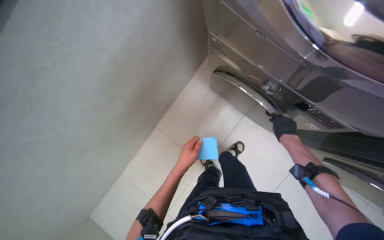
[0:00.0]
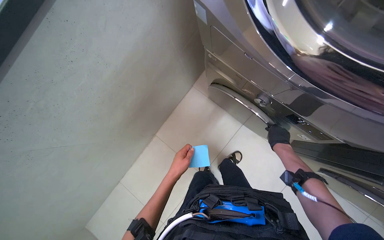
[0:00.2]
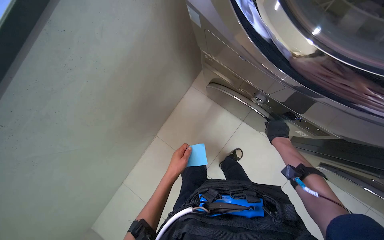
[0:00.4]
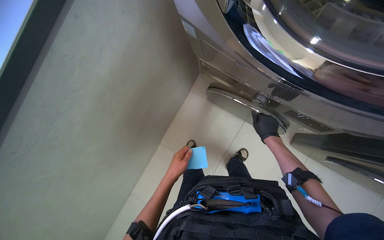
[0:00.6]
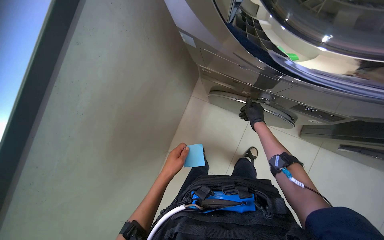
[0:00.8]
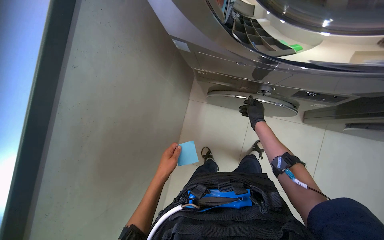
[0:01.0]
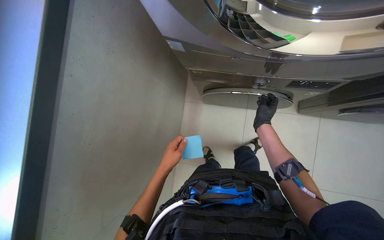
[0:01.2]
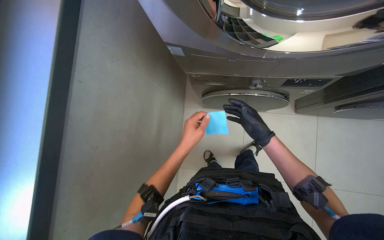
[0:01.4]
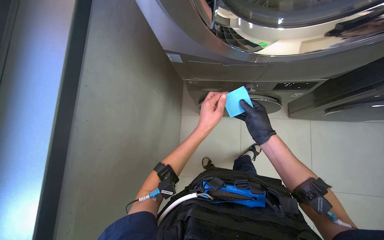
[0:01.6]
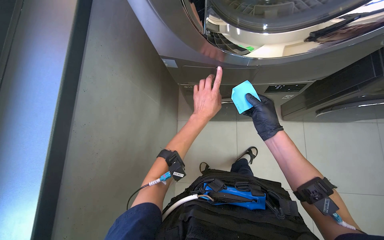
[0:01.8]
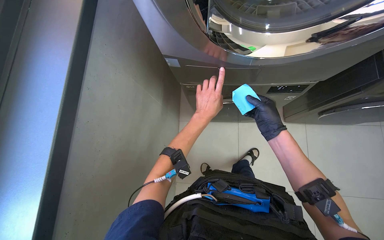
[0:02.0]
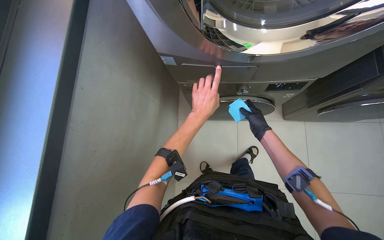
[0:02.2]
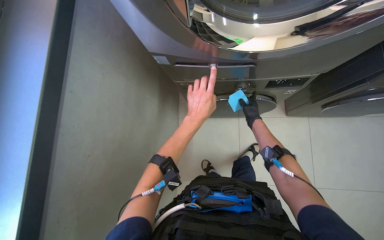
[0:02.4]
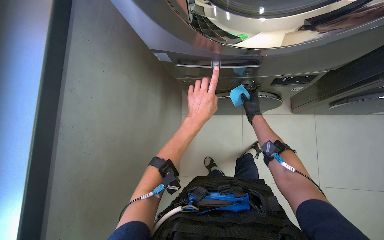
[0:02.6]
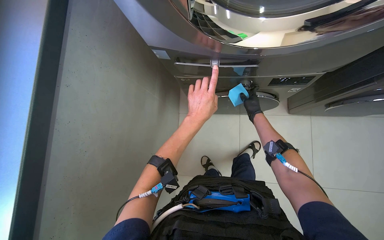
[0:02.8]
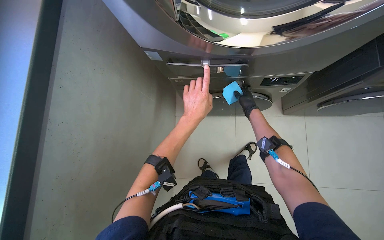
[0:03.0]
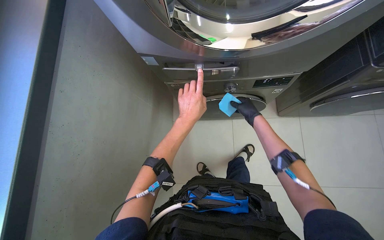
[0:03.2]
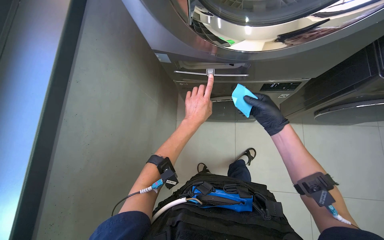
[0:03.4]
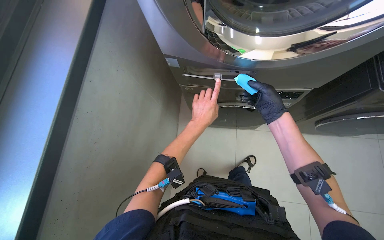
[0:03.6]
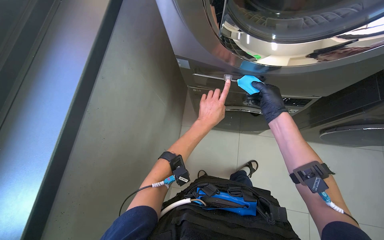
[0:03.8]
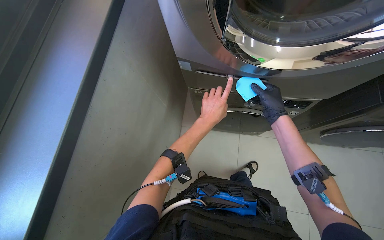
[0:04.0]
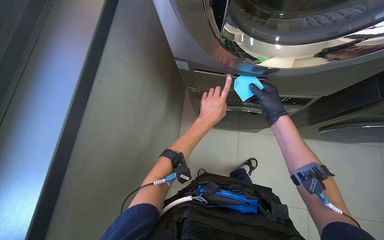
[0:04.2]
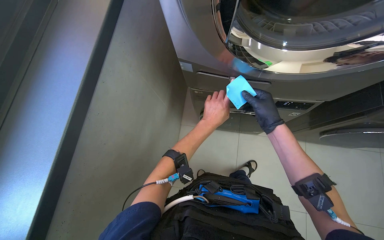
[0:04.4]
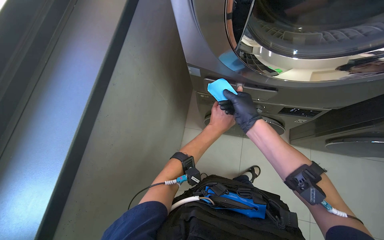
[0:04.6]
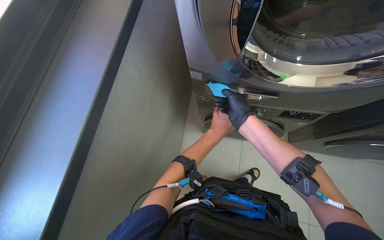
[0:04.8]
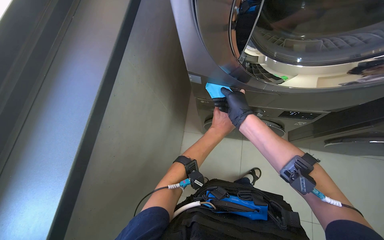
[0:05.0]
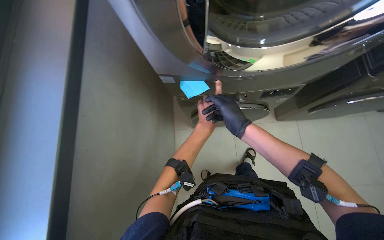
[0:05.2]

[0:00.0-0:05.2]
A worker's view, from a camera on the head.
Job: managing laundry.
The whole recording: Processing laundry. The worker prepares detergent, sorts clothes, loads them into washing machines, and operates the controls.
0:00.0 to 0:01.8: The camera pitches upward, by roughly 15 degrees. The scene rotates counterclockwise by roughly 35 degrees. The right hand heads nearer to the camera and to the left, covering roughly 30 cm. Meanwhile the left hand travels up the picture by roughly 30 cm.
0:01.8 to 0:03.4: The right hand reaches some 20 cm farther from the camera, then returns.
0:03.4 to 0:05.2: The right hand heads to the left, covering approximately 20 cm.

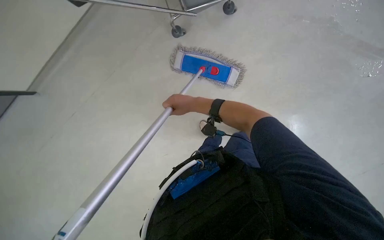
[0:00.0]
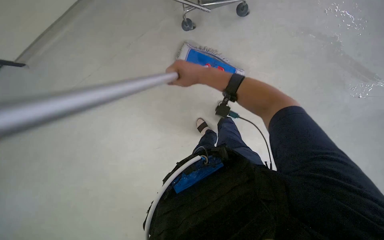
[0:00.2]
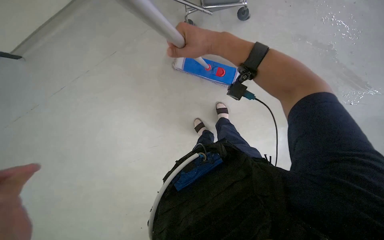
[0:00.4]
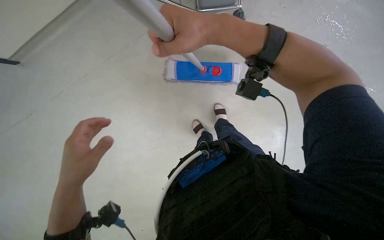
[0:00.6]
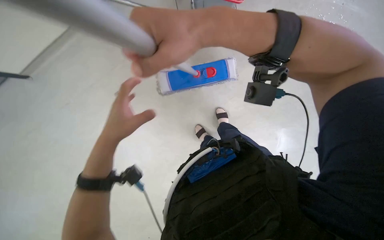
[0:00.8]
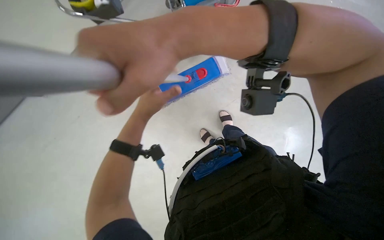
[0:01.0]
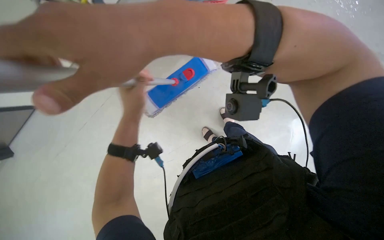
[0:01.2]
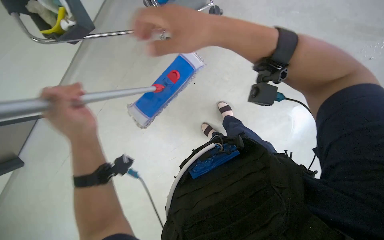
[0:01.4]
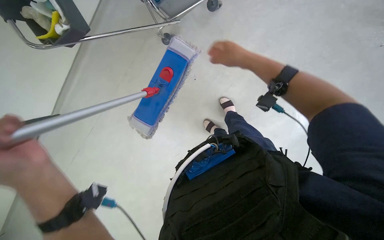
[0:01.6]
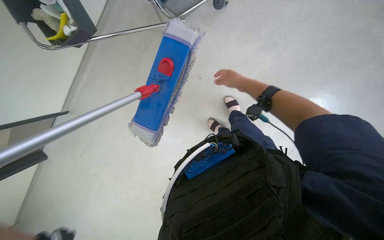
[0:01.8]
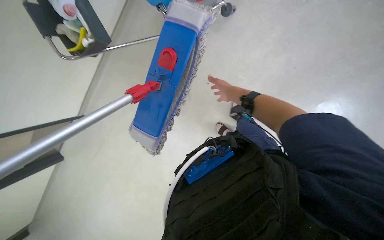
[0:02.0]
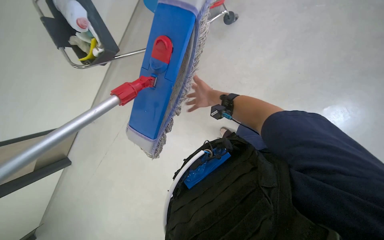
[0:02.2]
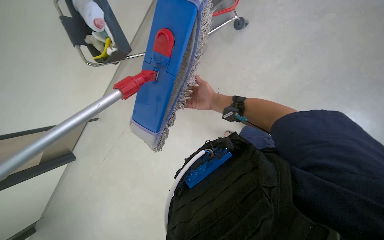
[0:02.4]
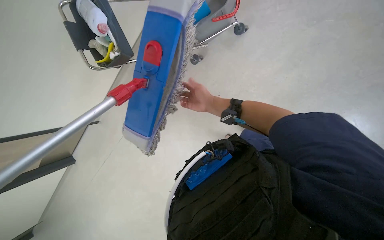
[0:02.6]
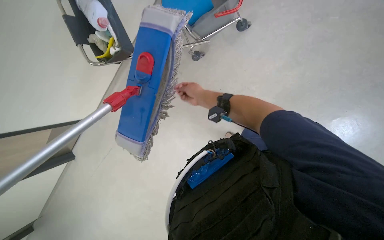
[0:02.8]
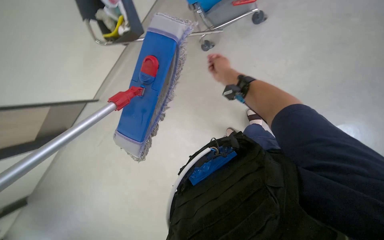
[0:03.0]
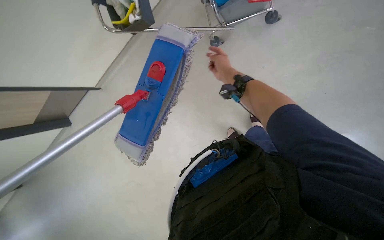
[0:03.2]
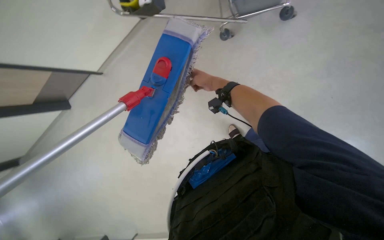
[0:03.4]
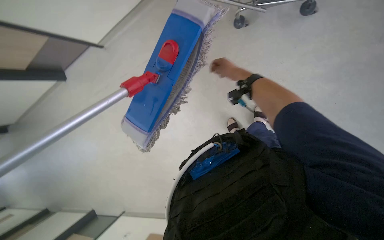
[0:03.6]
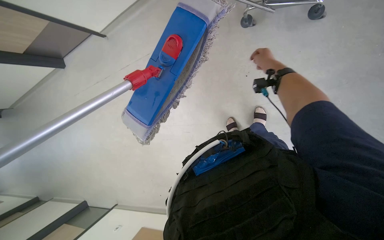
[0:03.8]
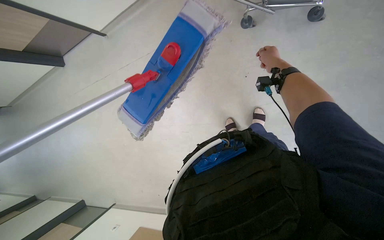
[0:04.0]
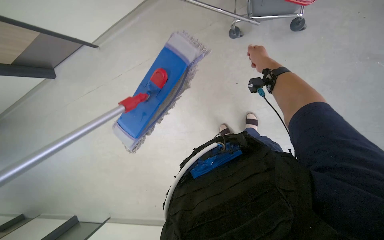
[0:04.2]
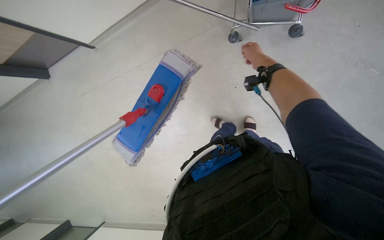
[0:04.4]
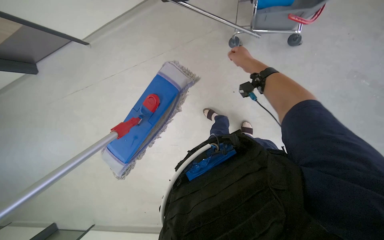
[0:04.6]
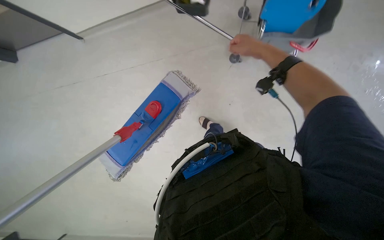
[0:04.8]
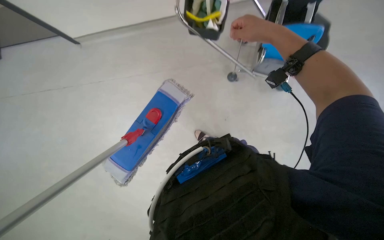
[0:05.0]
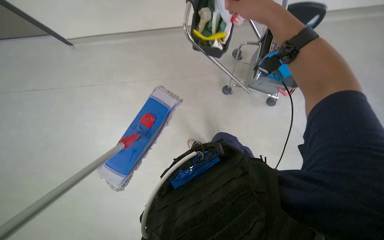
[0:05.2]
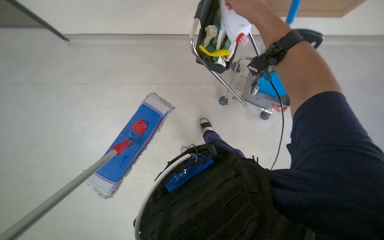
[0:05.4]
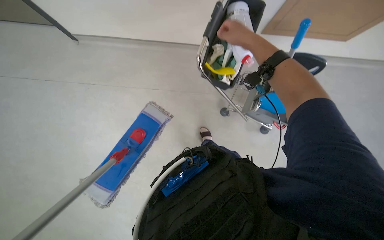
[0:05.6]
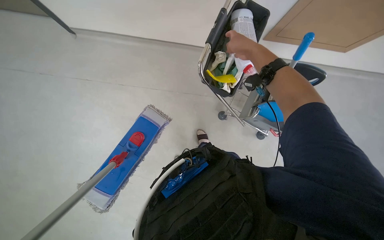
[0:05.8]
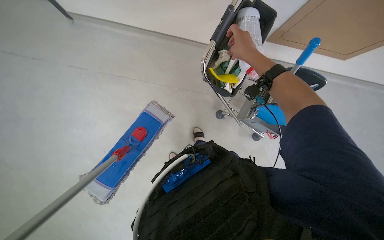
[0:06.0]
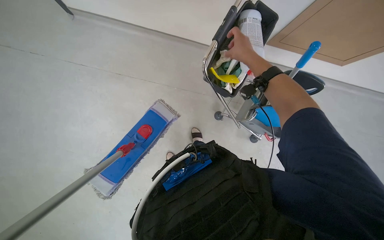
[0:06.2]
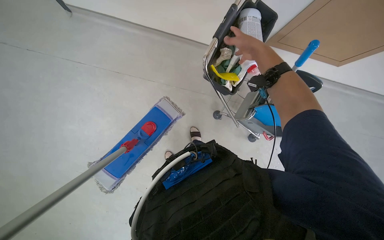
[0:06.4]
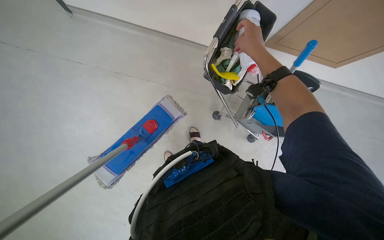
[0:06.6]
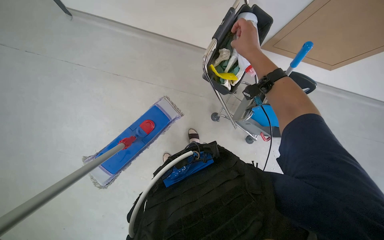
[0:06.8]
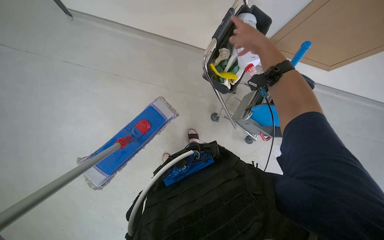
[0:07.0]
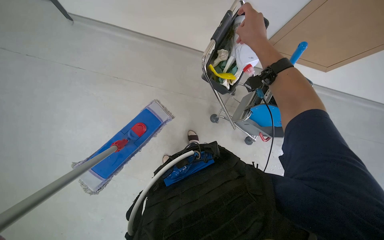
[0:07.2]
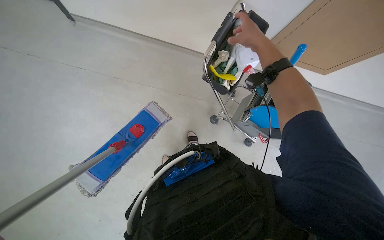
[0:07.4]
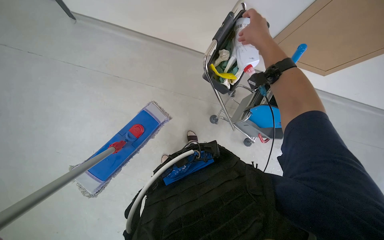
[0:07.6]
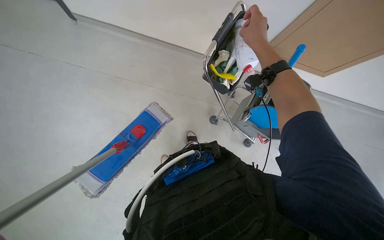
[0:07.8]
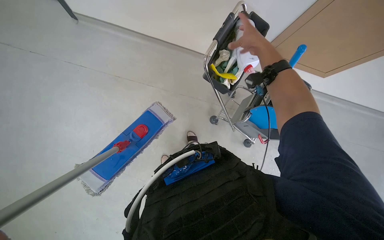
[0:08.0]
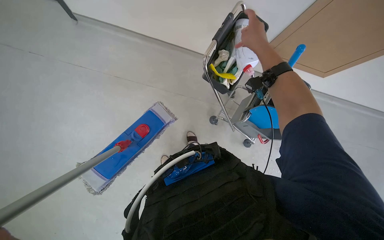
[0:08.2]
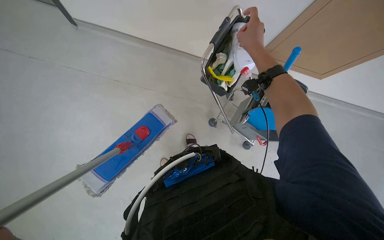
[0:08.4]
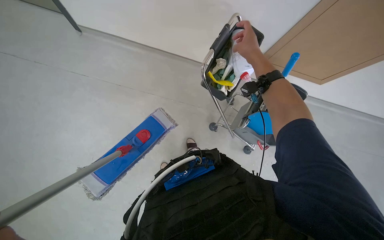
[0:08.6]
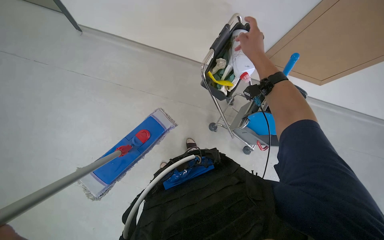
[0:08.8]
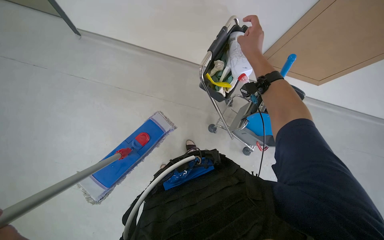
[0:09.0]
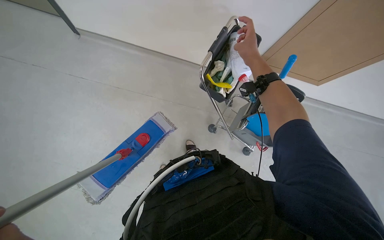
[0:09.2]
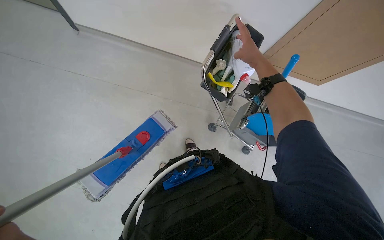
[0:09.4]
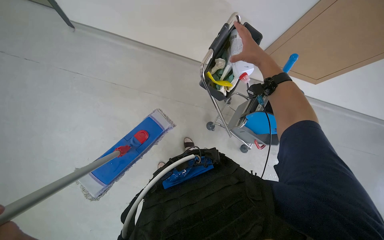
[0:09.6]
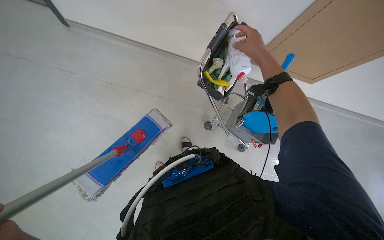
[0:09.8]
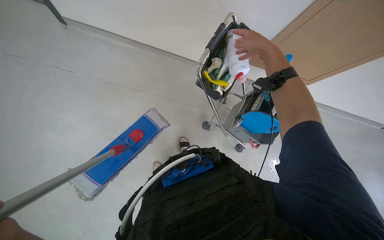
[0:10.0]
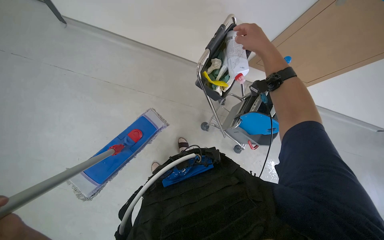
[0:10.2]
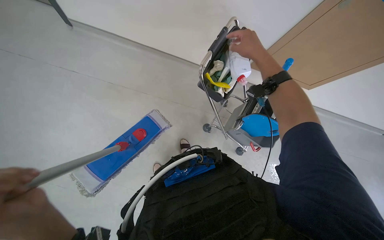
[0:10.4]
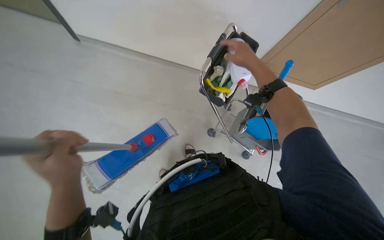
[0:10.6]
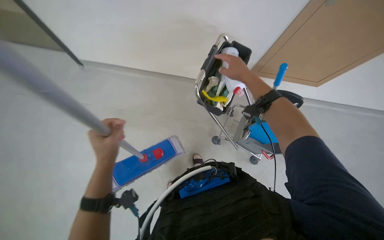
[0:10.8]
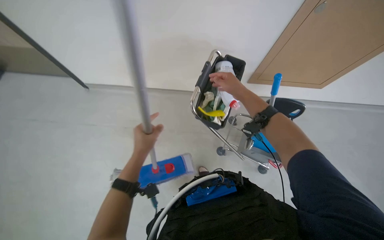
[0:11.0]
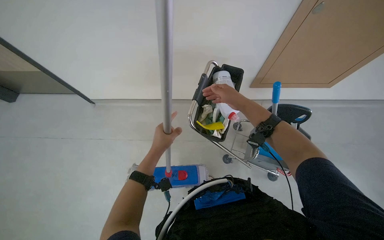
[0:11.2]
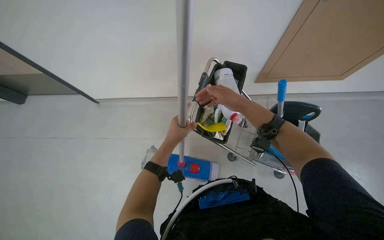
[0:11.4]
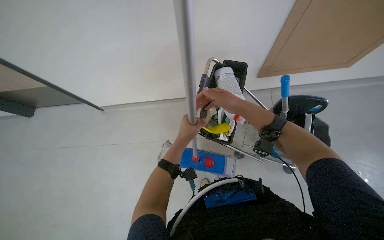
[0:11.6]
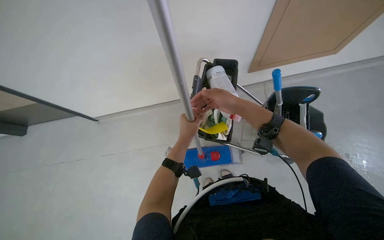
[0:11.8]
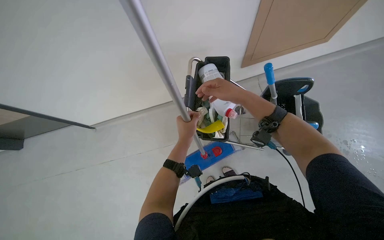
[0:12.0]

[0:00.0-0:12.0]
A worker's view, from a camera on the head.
Job: preparing cleaning supplies.
The whole recording: Preparing mop for cleaning. The worker removes a dirty mop head, attaches a clean one, and wrings it out in the bucket.
0:01.6 to 0:03.0: The head rotates some 15 degrees to the left.
0:03.0 to 0:04.4: The right hand goes about 15 cm up the picture and farther from the camera.
0:04.4 to 0:06.0: The camera is aimed approximately 20 degrees further to the right. The view tilts approximately 15 degrees upward. The right hand heads nearer to the camera, covering about 40 cm.
0:10.4 to 0:12.0: The wearer looks about 10 degrees further upward. Everything in view rotates approximately 30 degrees counterclockwise. The left hand goes roughly 40 cm up the picture, farther from the camera and to the right.

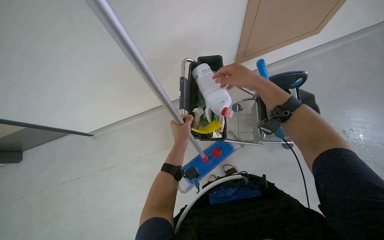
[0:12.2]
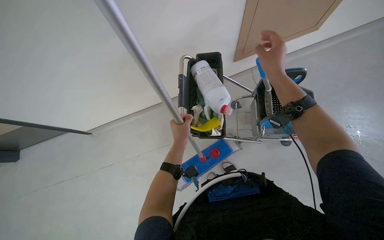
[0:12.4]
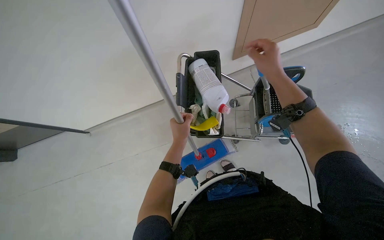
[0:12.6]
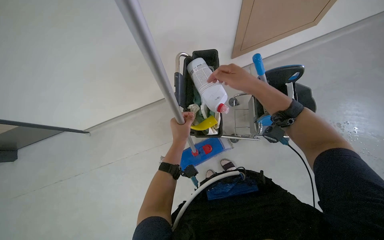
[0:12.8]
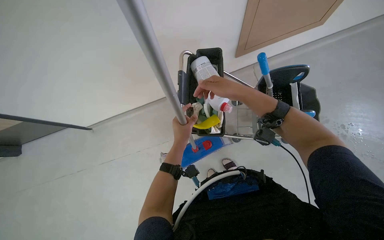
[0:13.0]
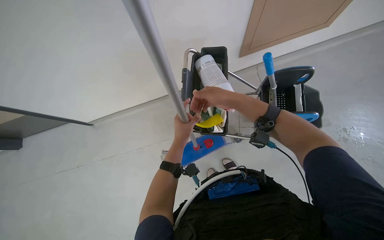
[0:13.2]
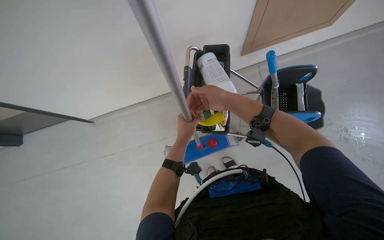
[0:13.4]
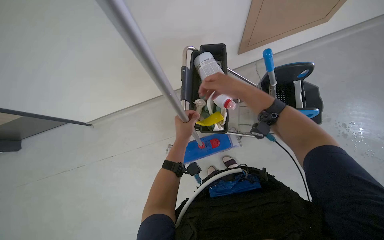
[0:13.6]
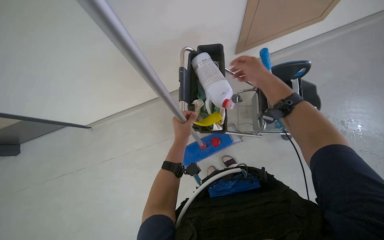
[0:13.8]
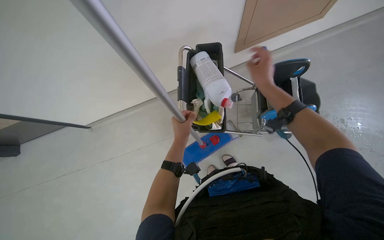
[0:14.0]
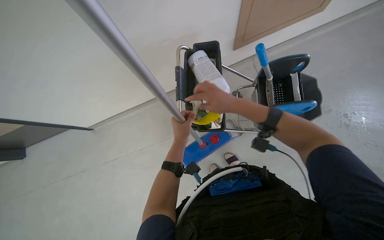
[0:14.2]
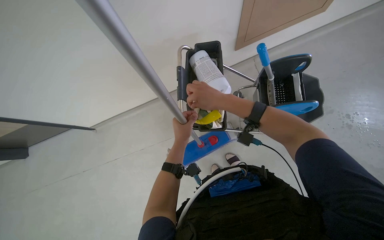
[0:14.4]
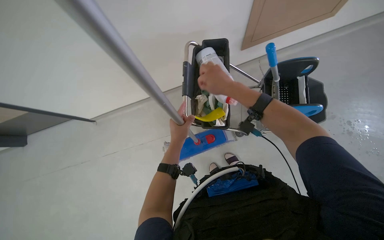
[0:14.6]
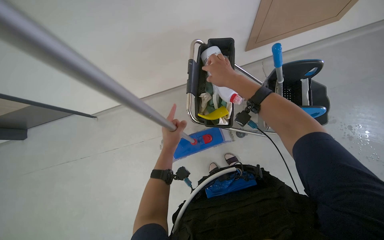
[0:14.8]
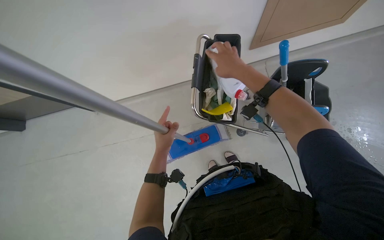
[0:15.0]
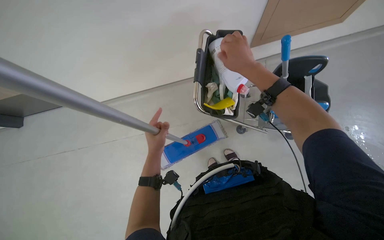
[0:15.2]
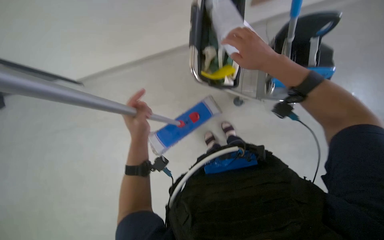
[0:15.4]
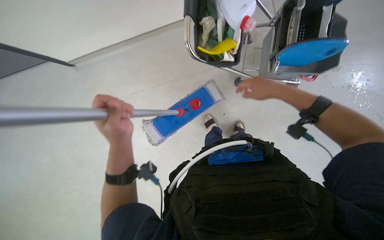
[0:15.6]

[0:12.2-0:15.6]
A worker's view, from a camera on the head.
Job: preparing cleaning supplies.
The whole recording: Preparing mop for cleaning. The worker removes a dirty mop head, attaches a clean one, and wrings it out in the bucket.
0:12.2 to 0:13.8: The right hand travels to the left and back again, some 10 cm each way.
0:13.8 to 0:15.6: The view tips downward by about 15 degrees. The left hand travels to the left by some 15 cm. The right hand goes to the left and returns, about 15 cm each way.
